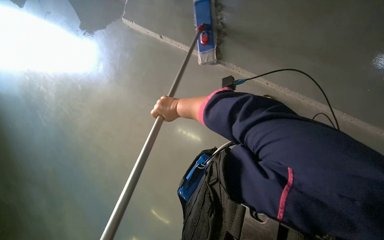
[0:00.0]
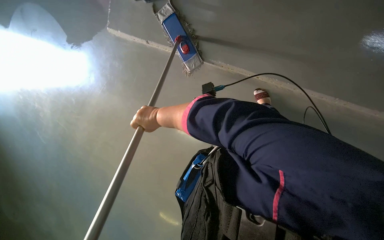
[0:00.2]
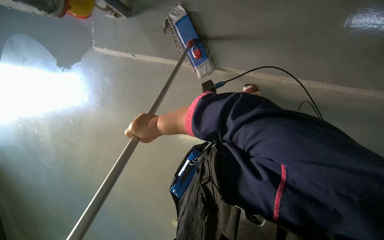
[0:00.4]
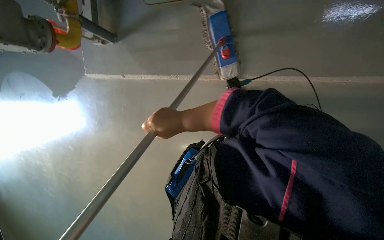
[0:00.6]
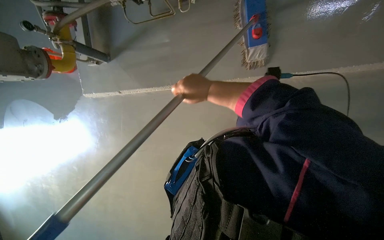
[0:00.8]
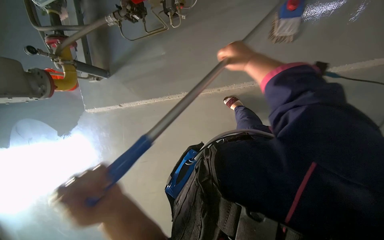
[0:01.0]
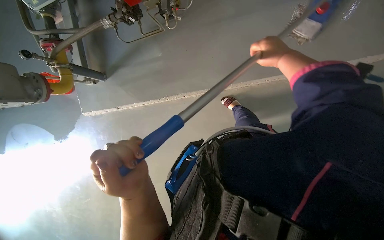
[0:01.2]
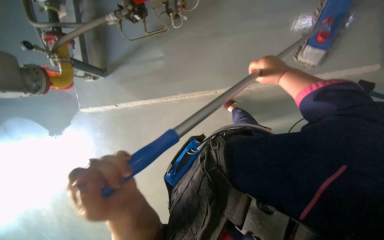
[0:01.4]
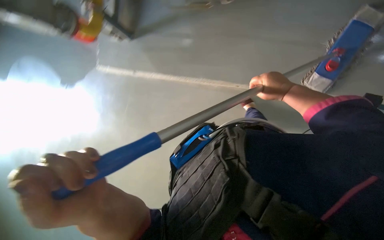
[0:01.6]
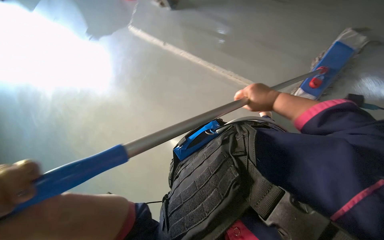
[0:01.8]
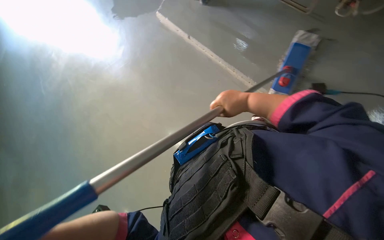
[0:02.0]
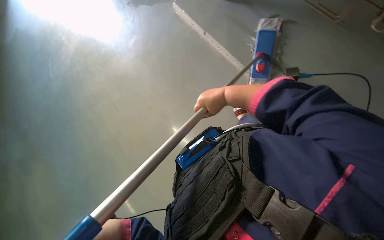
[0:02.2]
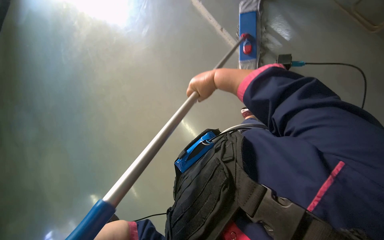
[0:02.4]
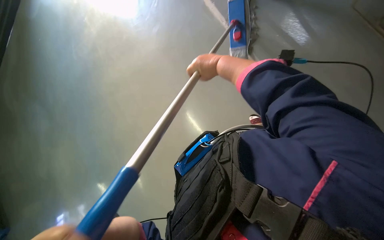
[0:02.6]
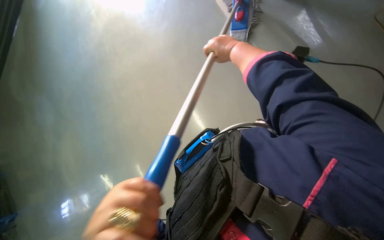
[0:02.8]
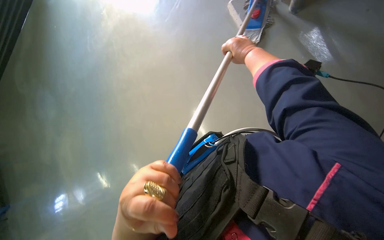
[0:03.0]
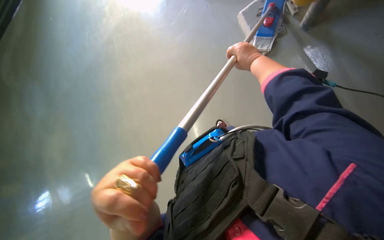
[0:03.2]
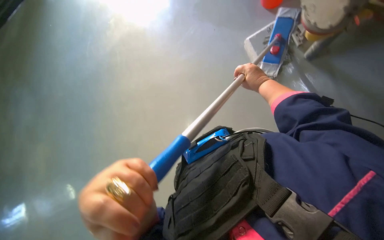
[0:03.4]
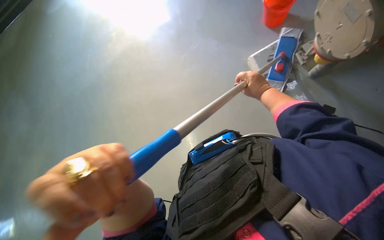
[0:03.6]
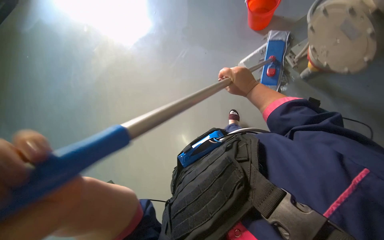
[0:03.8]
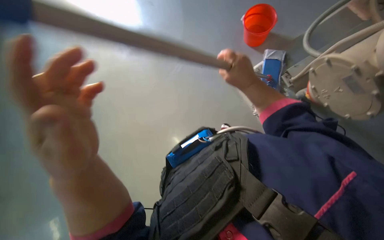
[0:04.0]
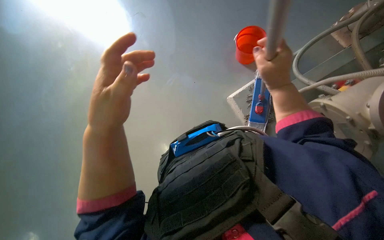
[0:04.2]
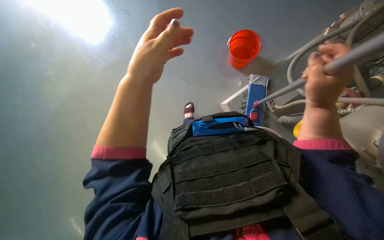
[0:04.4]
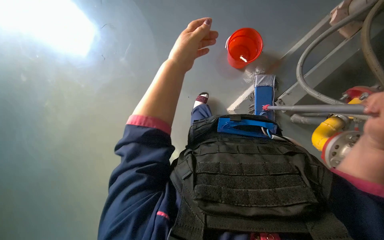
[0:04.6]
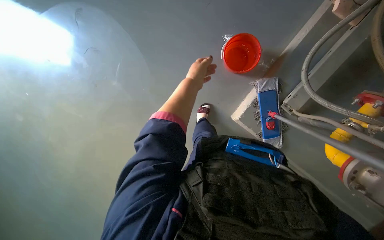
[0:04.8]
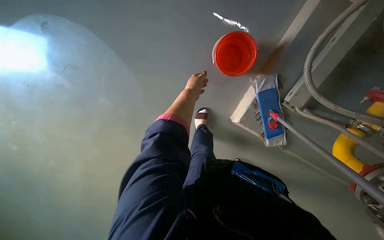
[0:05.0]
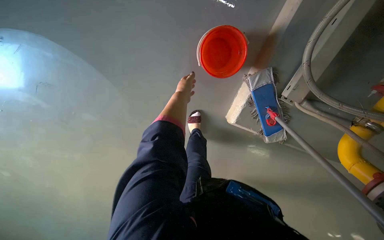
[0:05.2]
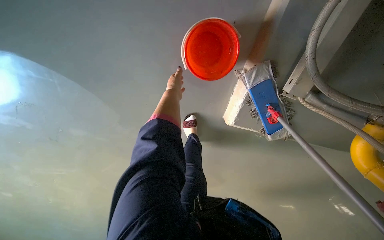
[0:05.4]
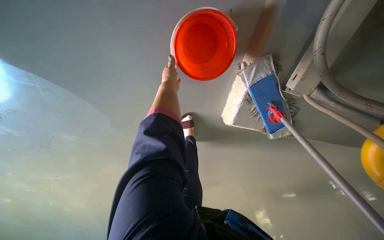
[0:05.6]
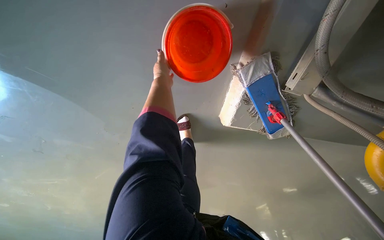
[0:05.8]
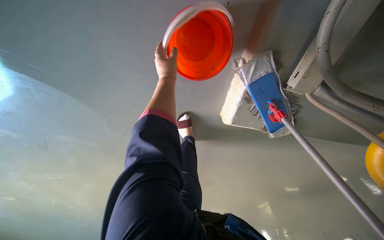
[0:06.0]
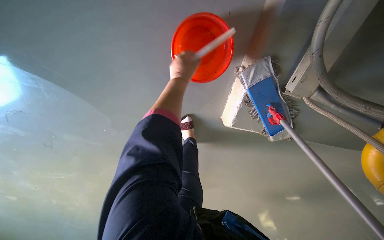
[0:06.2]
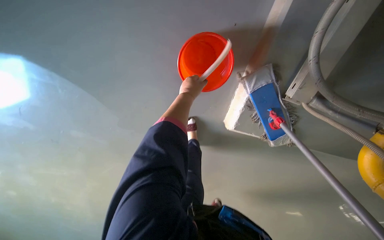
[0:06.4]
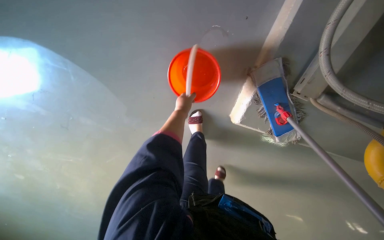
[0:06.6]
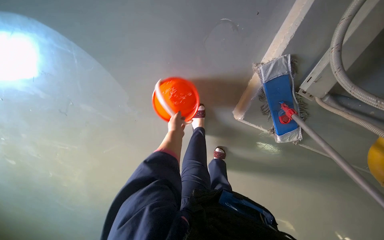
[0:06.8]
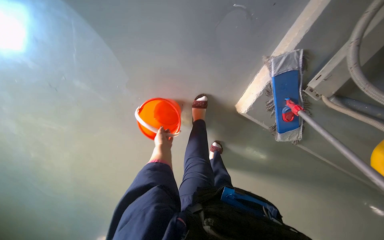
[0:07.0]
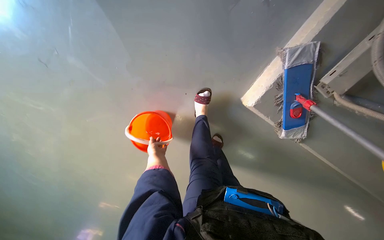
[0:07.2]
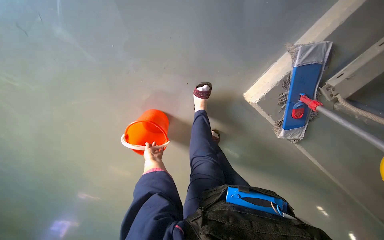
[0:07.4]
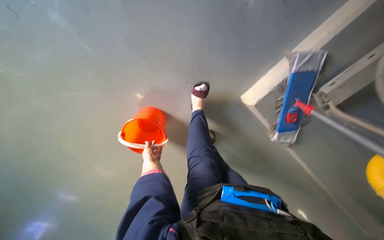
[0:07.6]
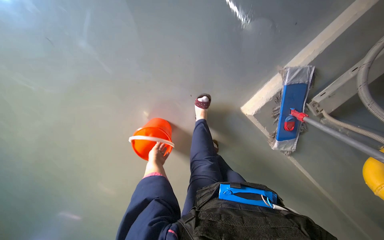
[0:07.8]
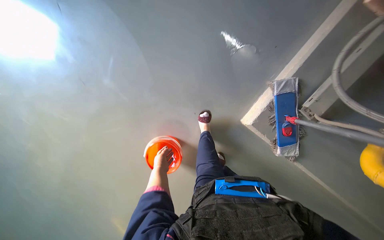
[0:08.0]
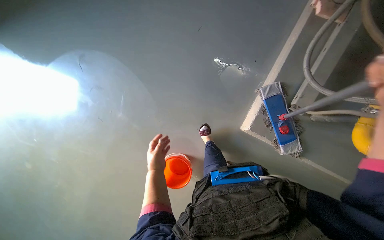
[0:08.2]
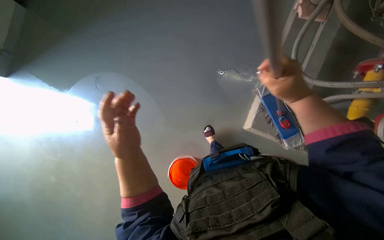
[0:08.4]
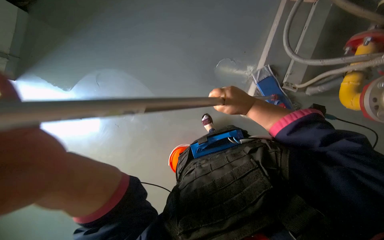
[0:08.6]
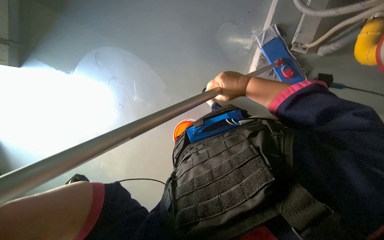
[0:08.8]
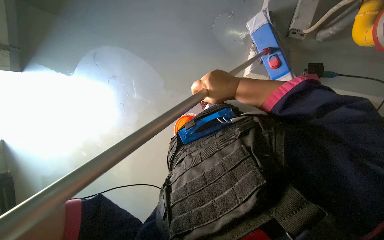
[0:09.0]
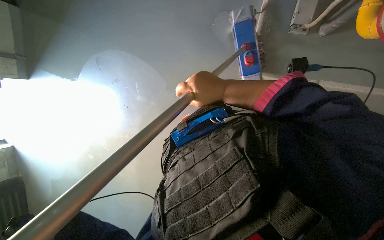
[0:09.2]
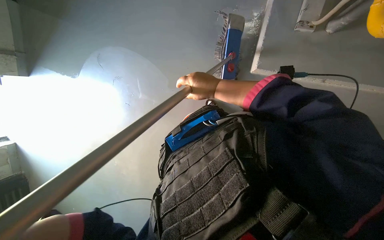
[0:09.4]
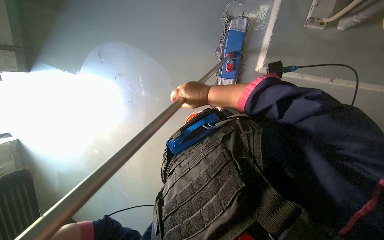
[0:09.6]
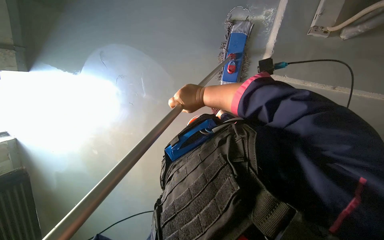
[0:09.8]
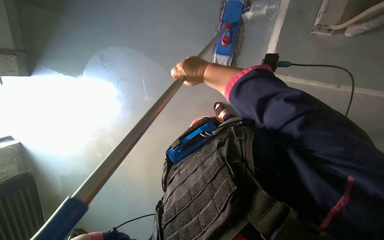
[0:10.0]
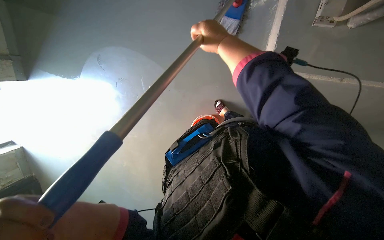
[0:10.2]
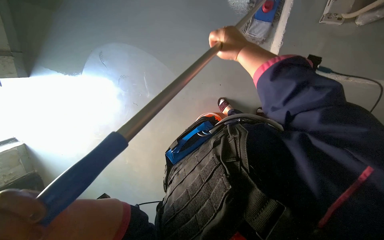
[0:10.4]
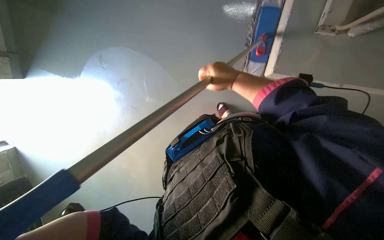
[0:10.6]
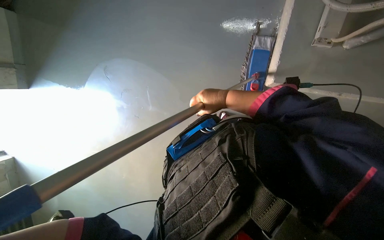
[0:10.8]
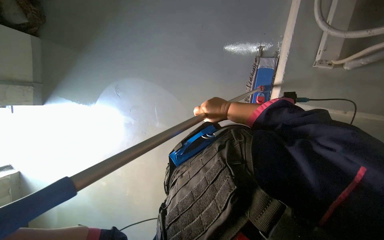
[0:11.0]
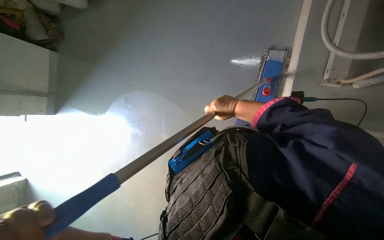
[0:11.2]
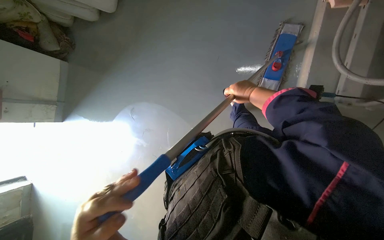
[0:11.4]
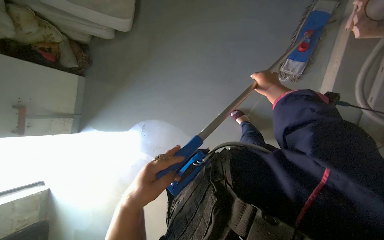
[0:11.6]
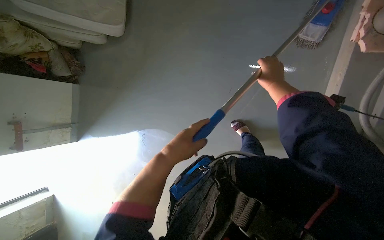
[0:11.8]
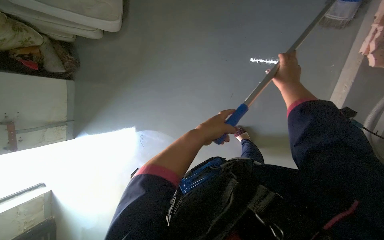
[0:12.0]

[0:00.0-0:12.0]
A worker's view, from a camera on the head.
Job: mopping floor.
The whole recording: Mopping the floor. The worker mops the floor with a flat mop, moving across different areas of the room.
0:00.0 to 0:01.6: The right hand is displaced to the right and up the picture by some 40 cm.
0:01.6 to 0:03.0: The wearer looks some 15 degrees further downward. The scene rotates clockwise by approximately 25 degrees. The right hand moves to the left and up the picture, roughly 25 cm.
0:03.0 to 0:04.4: The right hand travels nearer to the camera by approximately 15 cm, while the left hand moves up the picture, roughly 20 cm.
0:04.4 to 0:06.0: The camera travels about 50 cm. The camera pitches downward, by some 20 degrees.
0:06.0 to 0:07.6: The scene rotates clockwise by approximately 25 degrees. The left hand is displaced down the picture and farther from the camera by some 70 cm.
0:07.6 to 0:09.0: The camera travels about 60 cm. The view swings about 20 degrees to the left. The view tilts approximately 20 degrees upward. The scene turns about 35 degrees counterclockwise in the picture.
0:09.0 to 0:10.4: The right hand moves up the picture, approximately 15 cm.

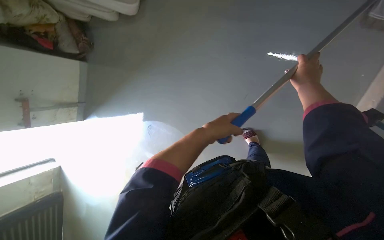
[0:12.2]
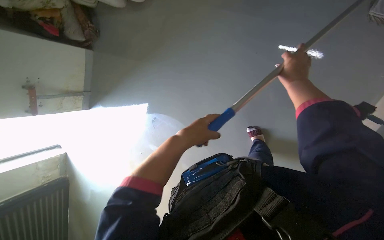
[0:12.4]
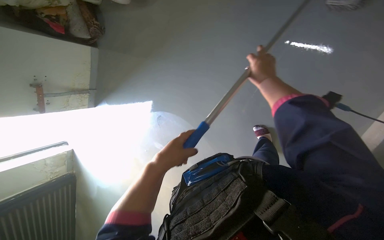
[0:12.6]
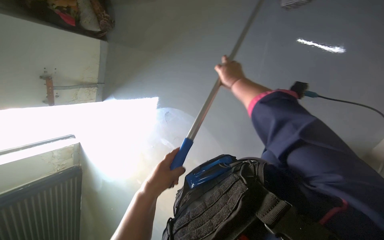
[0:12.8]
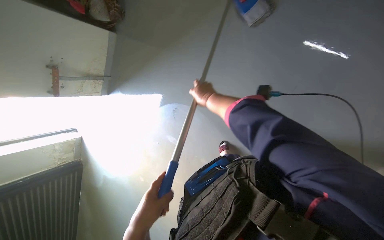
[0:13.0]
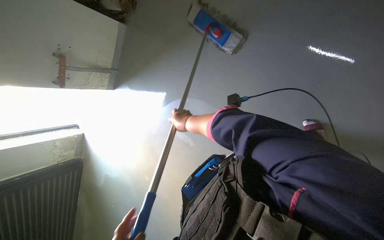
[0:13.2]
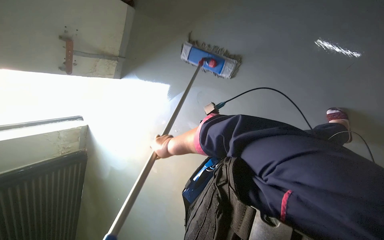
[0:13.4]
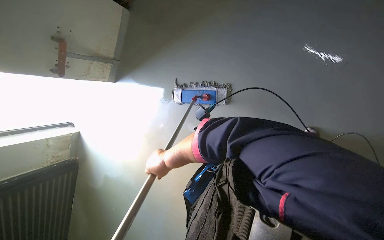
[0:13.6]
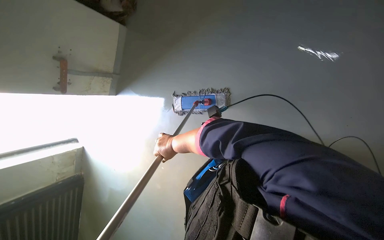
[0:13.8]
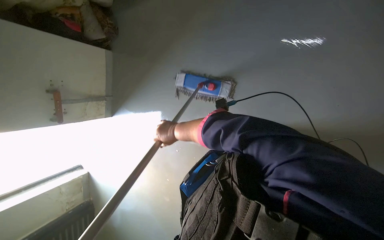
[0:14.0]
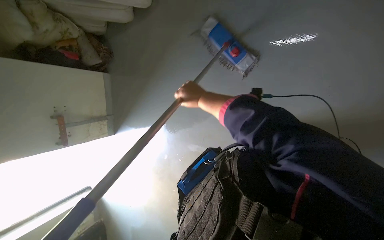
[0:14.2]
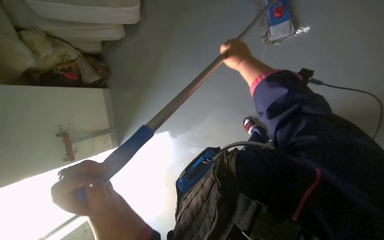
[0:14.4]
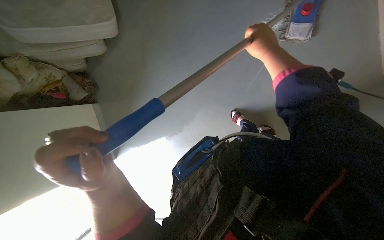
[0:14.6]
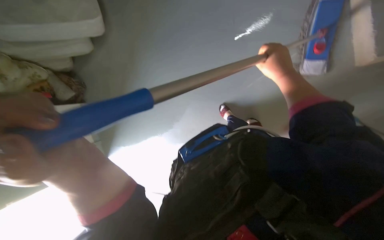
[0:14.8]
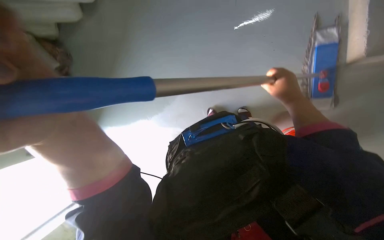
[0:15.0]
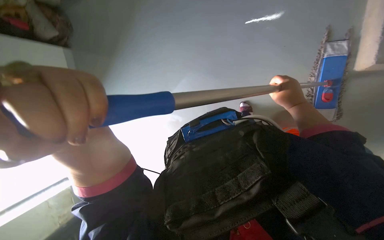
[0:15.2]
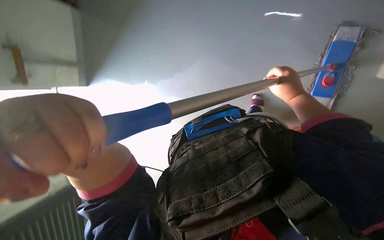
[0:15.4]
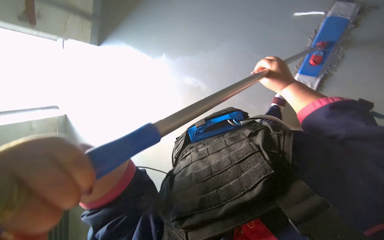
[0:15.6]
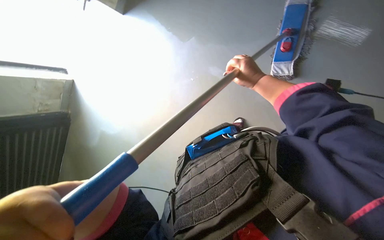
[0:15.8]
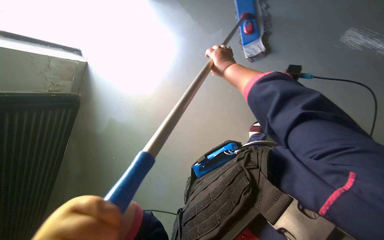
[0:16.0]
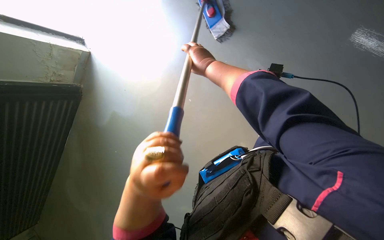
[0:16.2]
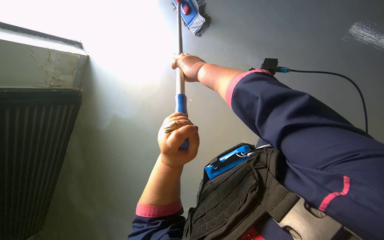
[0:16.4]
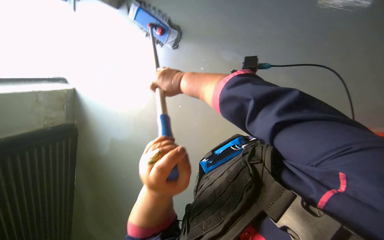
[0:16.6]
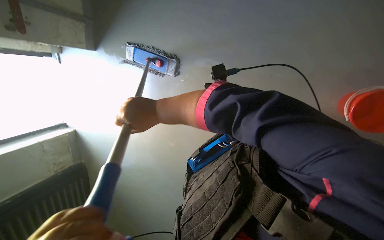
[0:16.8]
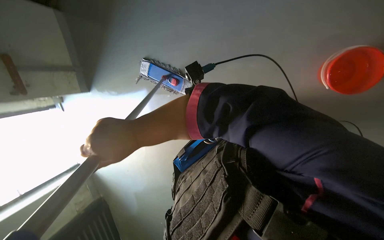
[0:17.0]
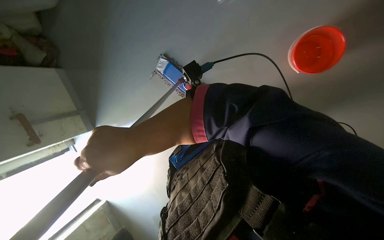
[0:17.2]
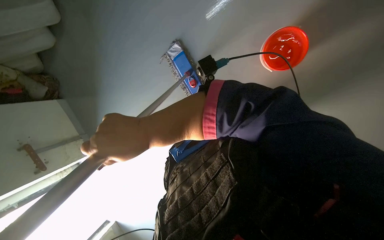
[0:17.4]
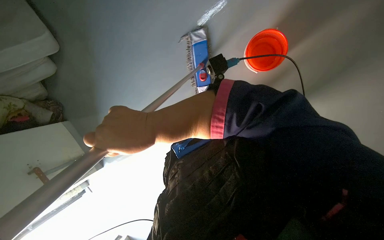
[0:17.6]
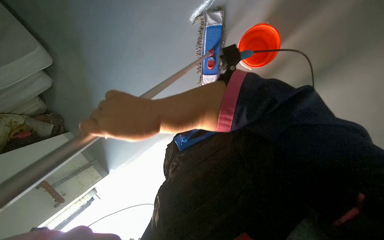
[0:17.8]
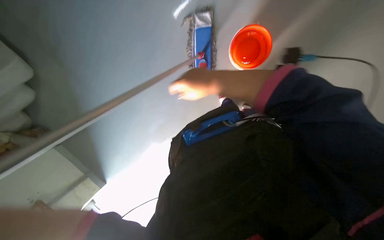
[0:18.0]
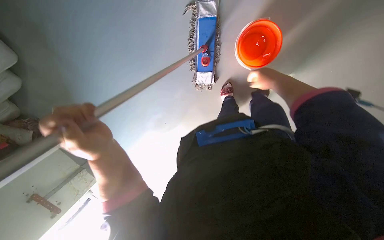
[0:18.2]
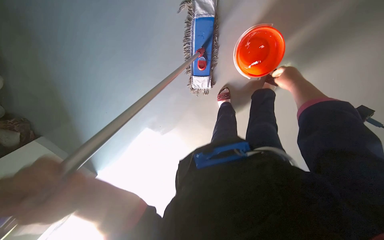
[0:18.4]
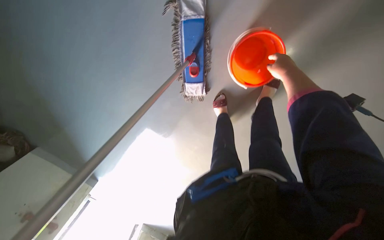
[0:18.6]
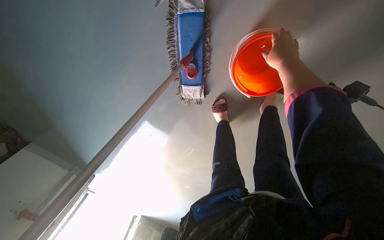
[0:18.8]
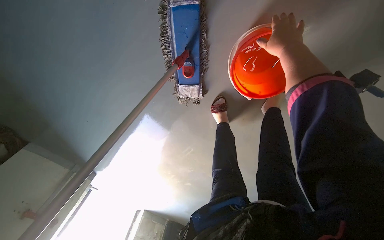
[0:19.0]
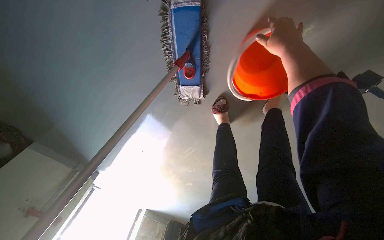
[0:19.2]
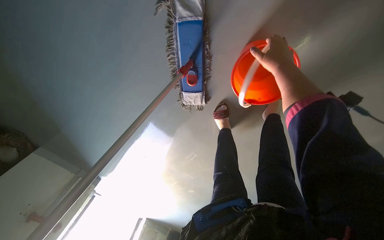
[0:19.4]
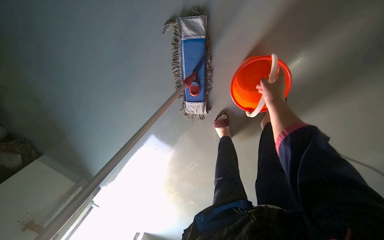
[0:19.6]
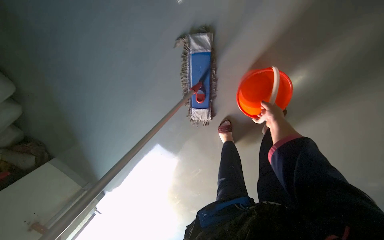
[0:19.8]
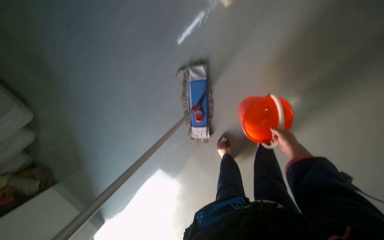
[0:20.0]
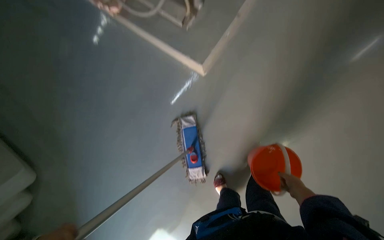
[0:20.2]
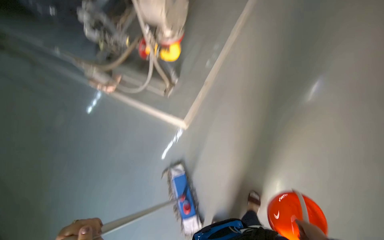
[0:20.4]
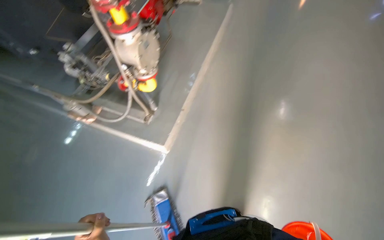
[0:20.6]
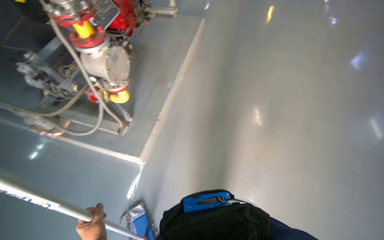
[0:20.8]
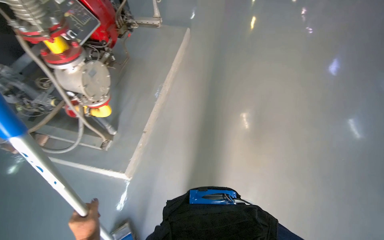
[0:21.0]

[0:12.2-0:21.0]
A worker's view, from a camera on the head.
Job: mopping floor.
The whole recording: Mopping the floor. The worker mops the floor with a flat mop, moving across different areas of the room.
0:12.2 to 0:13.6: The wearer moves approximately 60 cm.
0:13.6 to 0:15.2: Everything in view rotates approximately 35 degrees counterclockwise.
0:16.6 to 0:18.0: The view tilts approximately 20 degrees upward. The scene turns some 40 degrees counterclockwise in the picture. The right hand travels to the right and nearer to the camera by roughly 25 cm.
0:18.0 to 0:19.6: The right hand goes roughly 50 cm farther from the camera and to the right.
0:19.6 to 0:21.0: The head travels roughly 70 cm. The wearer looks roughly 30 degrees further to the right. The camera pitches upward, by about 70 degrees.
